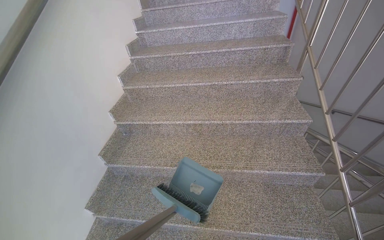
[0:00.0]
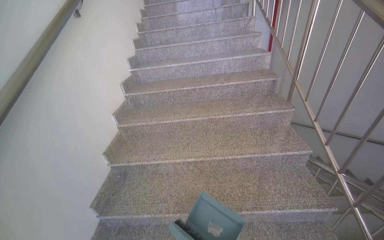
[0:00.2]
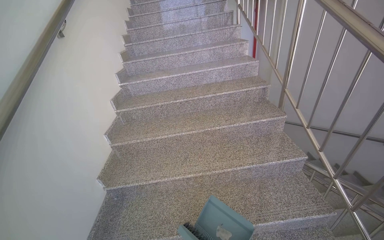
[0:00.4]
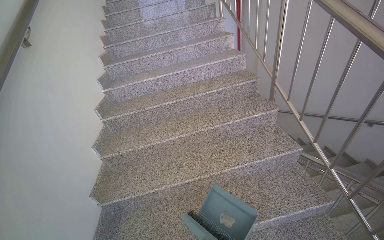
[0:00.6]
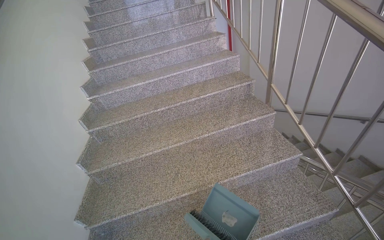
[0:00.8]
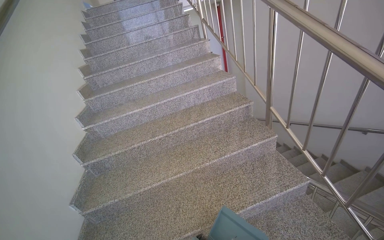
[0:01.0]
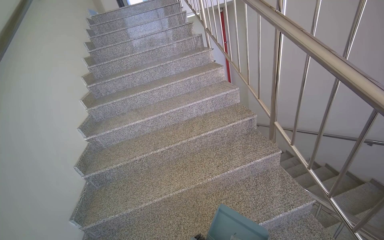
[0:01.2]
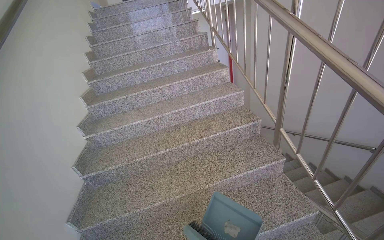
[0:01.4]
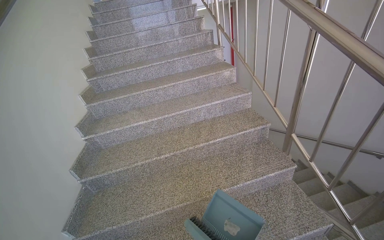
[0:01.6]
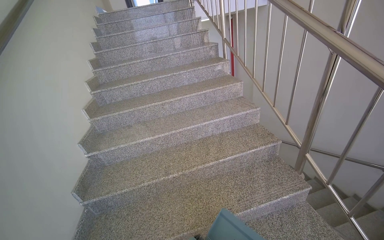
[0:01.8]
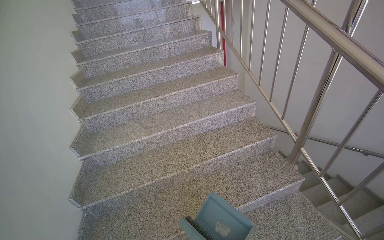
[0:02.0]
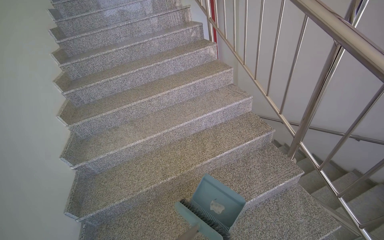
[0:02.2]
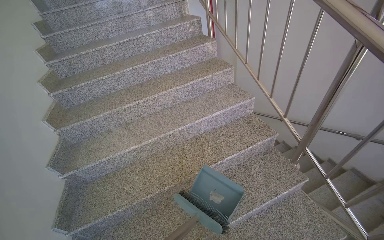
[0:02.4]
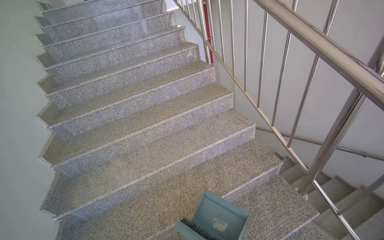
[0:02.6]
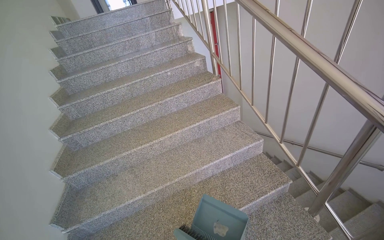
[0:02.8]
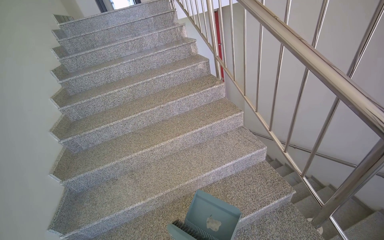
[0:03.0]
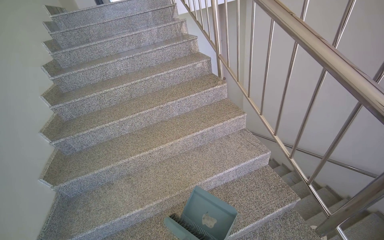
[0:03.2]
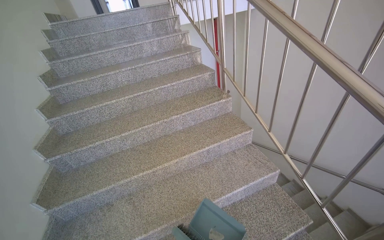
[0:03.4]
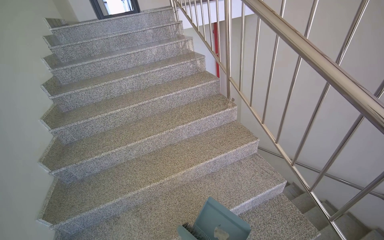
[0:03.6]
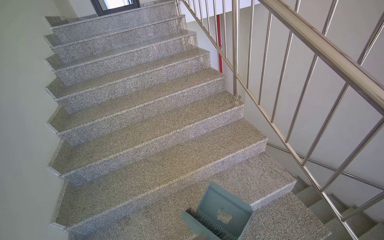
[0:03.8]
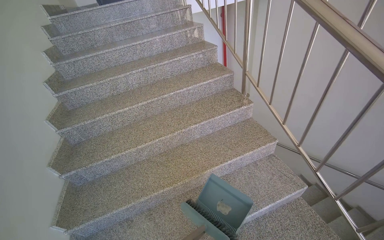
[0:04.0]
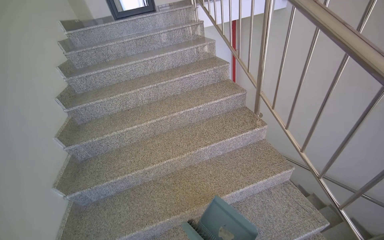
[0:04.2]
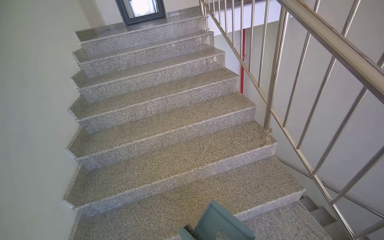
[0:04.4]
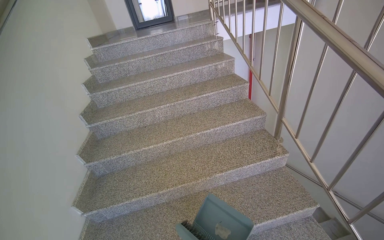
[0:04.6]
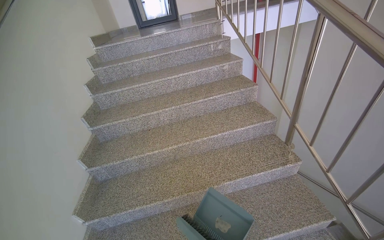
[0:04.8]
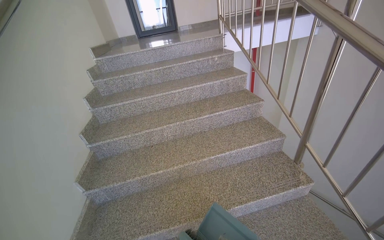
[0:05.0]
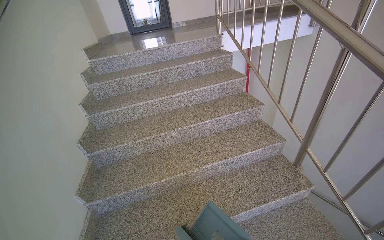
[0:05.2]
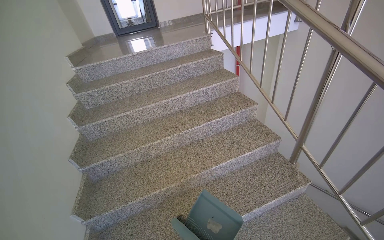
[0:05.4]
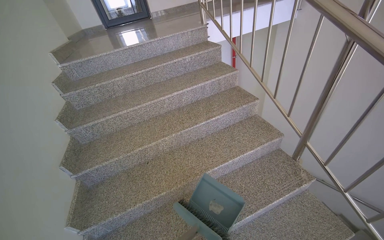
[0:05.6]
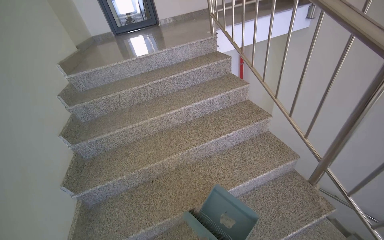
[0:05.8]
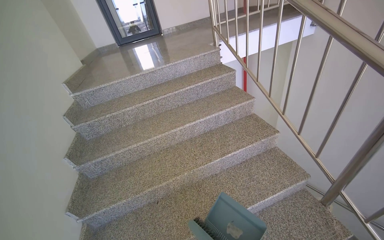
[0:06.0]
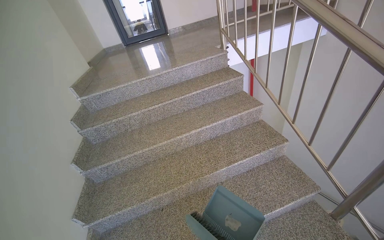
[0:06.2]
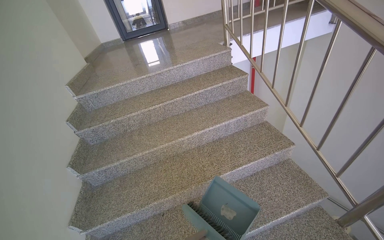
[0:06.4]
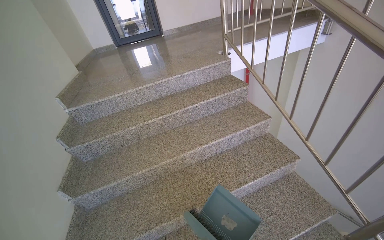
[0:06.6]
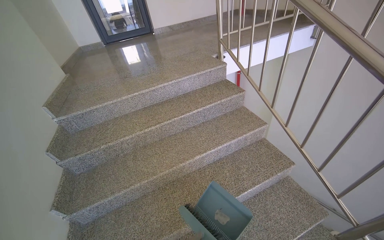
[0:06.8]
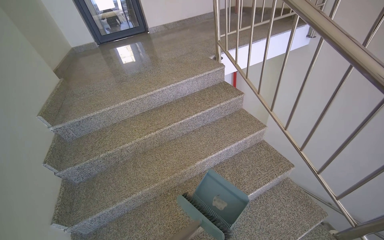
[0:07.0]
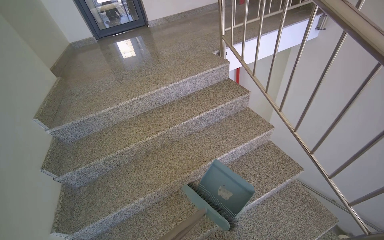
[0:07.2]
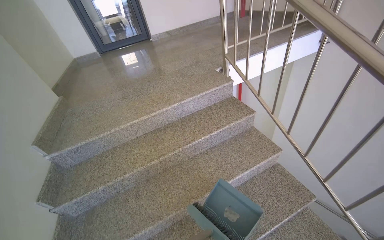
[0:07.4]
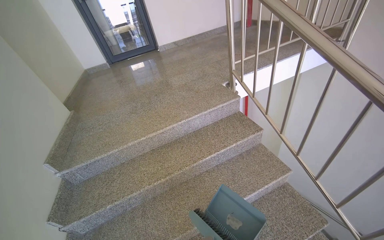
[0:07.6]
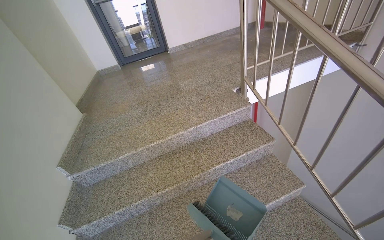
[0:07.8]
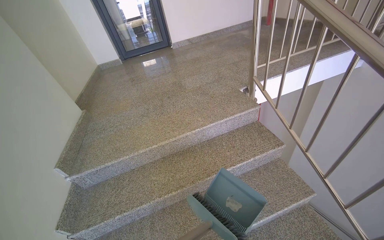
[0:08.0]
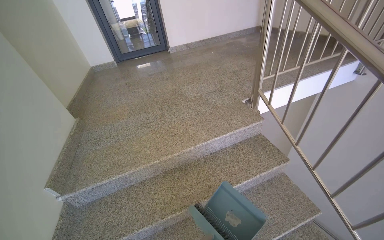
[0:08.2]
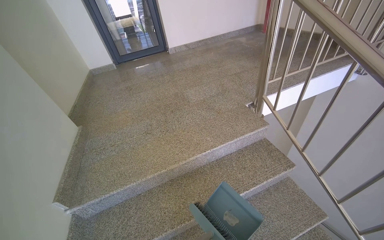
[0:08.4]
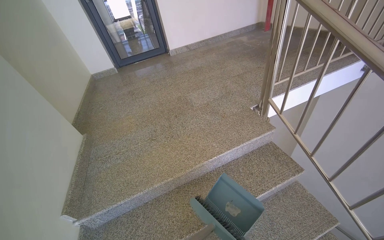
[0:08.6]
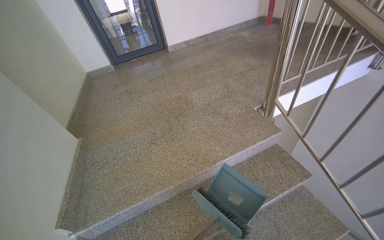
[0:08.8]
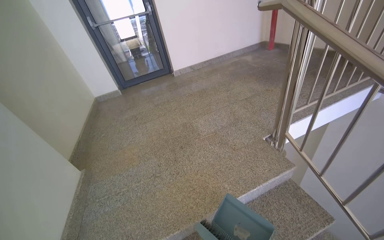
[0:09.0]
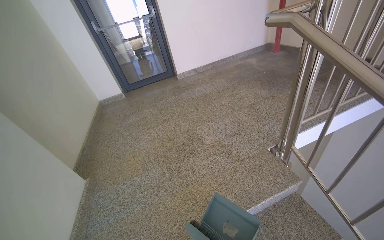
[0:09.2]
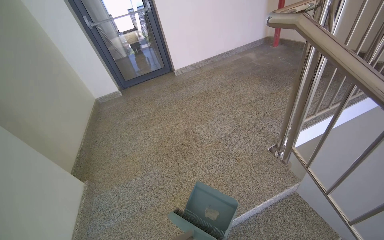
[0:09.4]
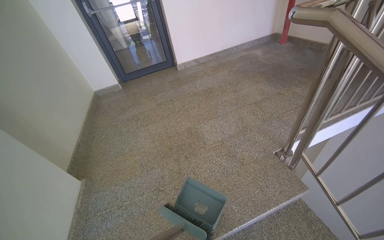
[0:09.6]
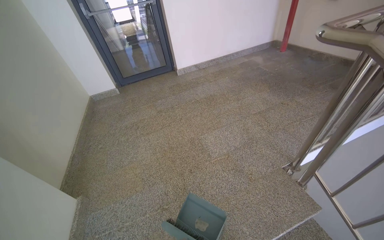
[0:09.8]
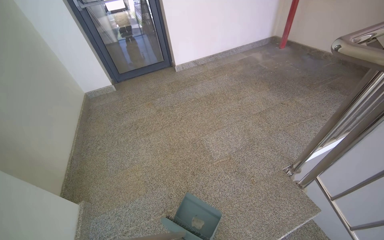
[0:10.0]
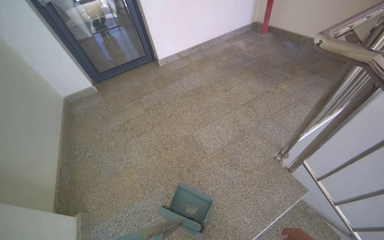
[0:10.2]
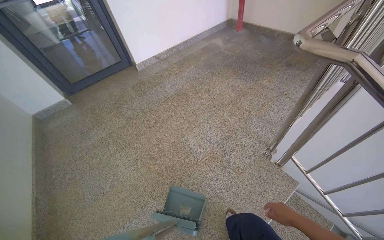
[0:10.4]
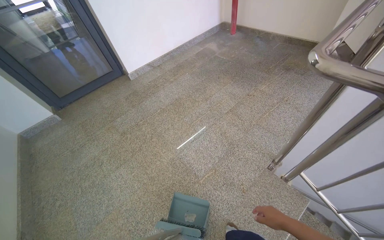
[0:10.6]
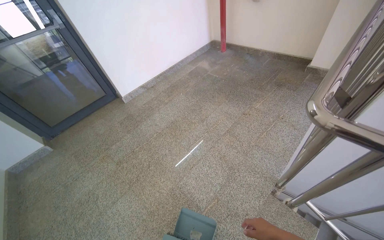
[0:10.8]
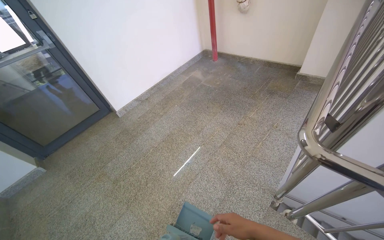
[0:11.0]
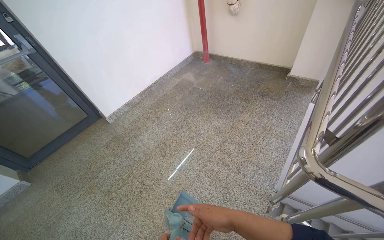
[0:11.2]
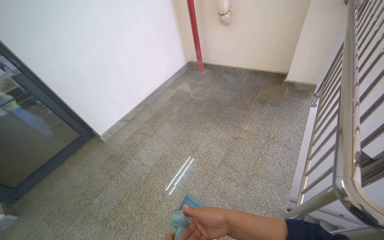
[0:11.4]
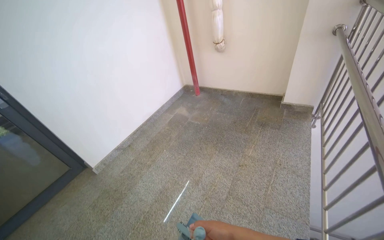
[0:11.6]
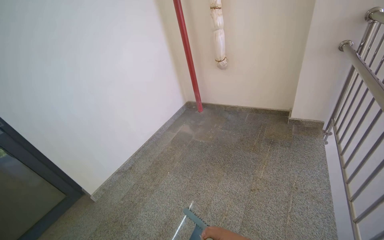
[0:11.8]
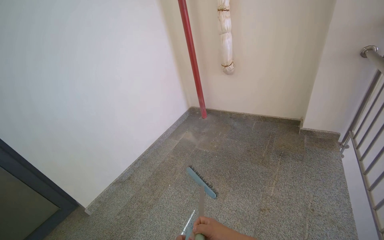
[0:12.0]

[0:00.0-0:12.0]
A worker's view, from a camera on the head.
Job: sweeping floor.
The whole recording: Sweeping stairwell floor. The worker sweeps the floor at the bottom of the stairwell with a broom and dustpan.
0:00.0 to 0:01.6: The camera is carried roughly 70 cm. The head rotates about 20 degrees to the right.
0:01.6 to 0:03.0: The camera is carried roughly 60 cm.
0:03.0 to 0:04.4: The head travels roughly 60 cm.
0:04.4 to 0:06.0: The head travels approximately 70 cm.
0:06.0 to 0:07.6: The head travels some 70 cm.
0:07.6 to 0:09.0: The camera travels roughly 60 cm.
0:09.0 to 0:10.4: The head travels some 60 cm. The head turns to the right by some 15 degrees. The view tilts roughly 10 degrees downward.
0:10.4 to 0:12.0: The head travels some 90 cm. The wearer looks approximately 20 degrees further upward.

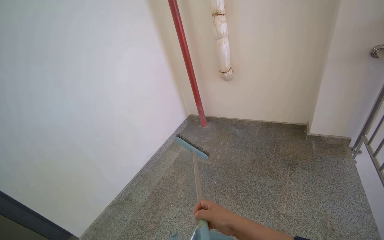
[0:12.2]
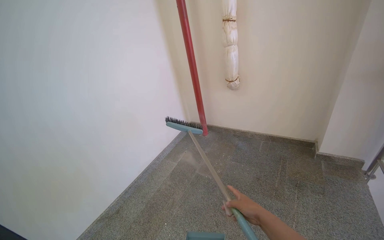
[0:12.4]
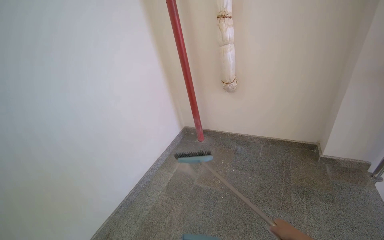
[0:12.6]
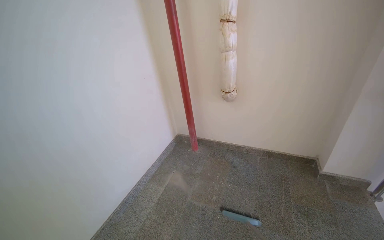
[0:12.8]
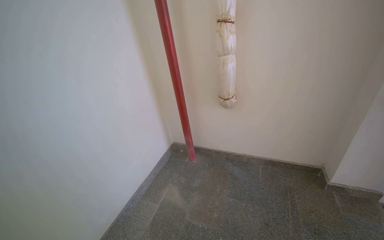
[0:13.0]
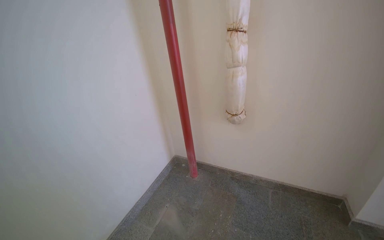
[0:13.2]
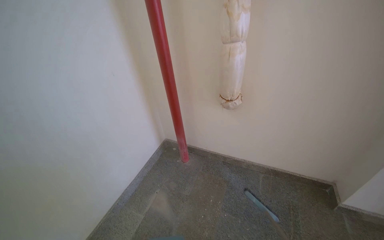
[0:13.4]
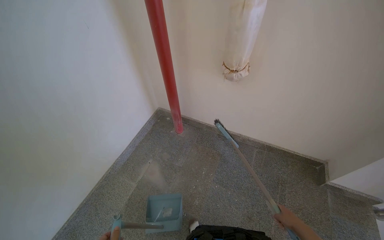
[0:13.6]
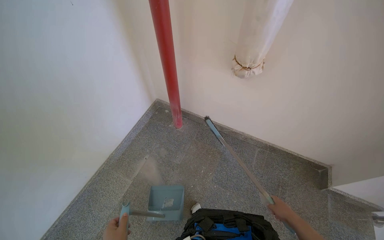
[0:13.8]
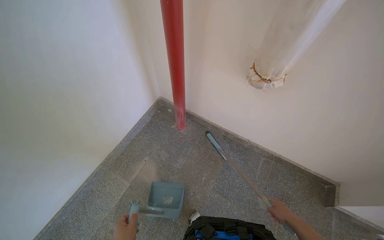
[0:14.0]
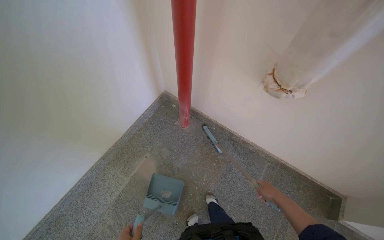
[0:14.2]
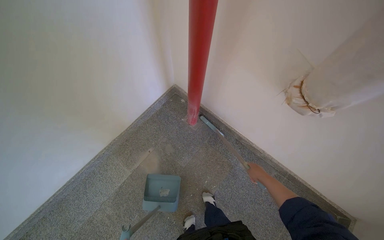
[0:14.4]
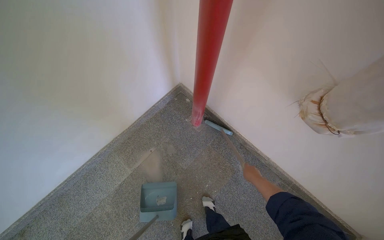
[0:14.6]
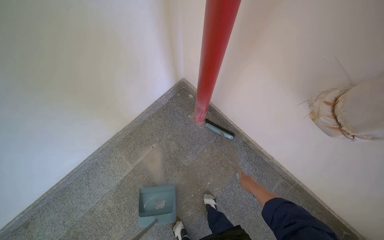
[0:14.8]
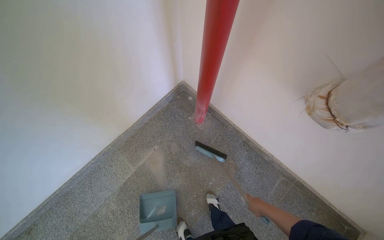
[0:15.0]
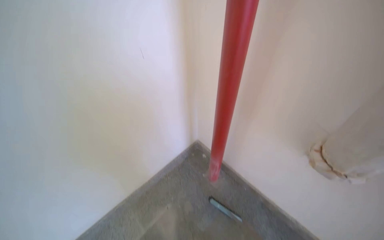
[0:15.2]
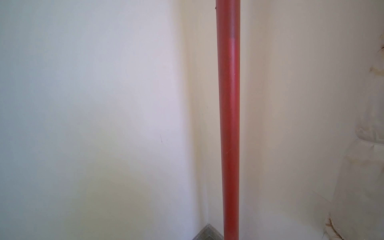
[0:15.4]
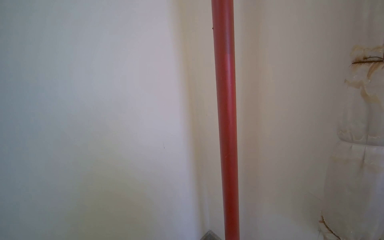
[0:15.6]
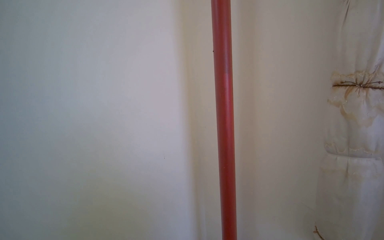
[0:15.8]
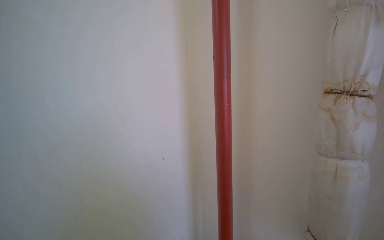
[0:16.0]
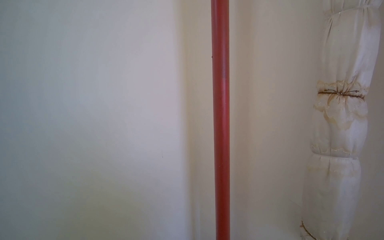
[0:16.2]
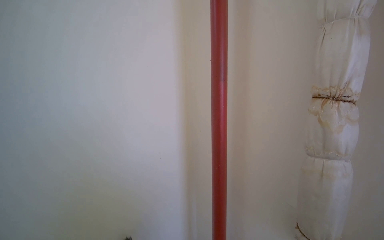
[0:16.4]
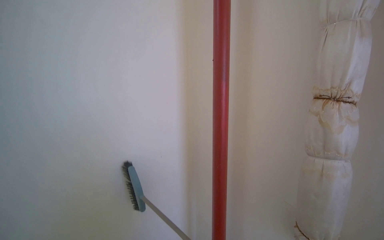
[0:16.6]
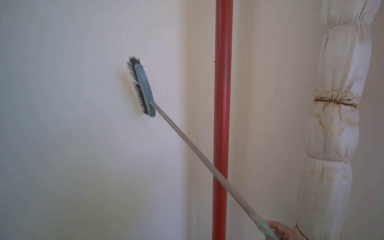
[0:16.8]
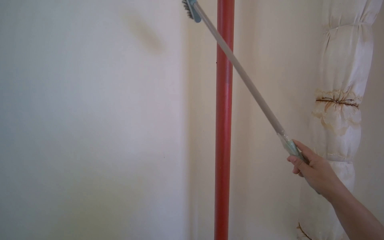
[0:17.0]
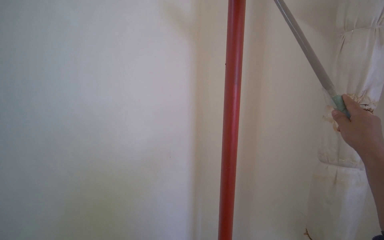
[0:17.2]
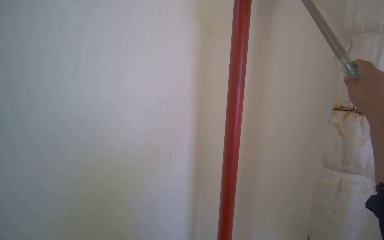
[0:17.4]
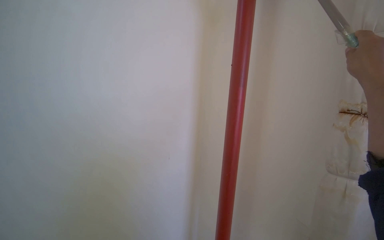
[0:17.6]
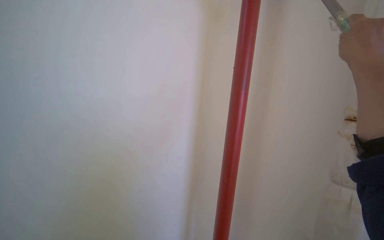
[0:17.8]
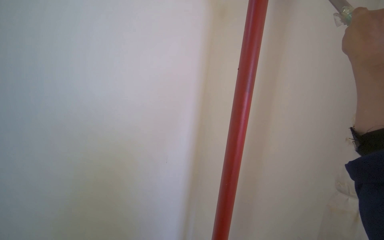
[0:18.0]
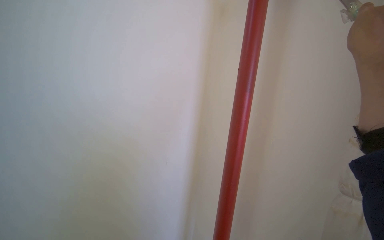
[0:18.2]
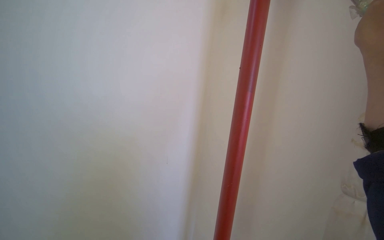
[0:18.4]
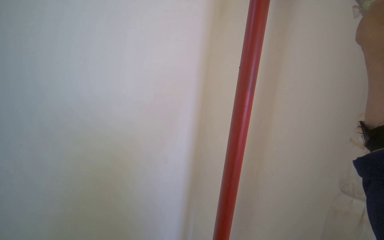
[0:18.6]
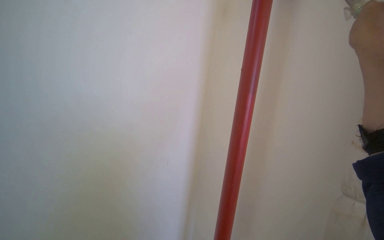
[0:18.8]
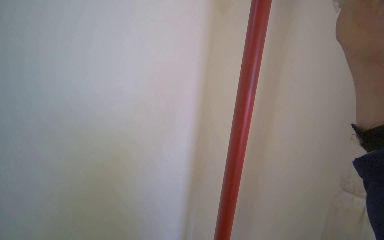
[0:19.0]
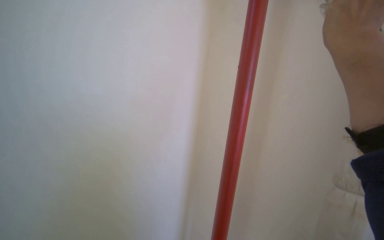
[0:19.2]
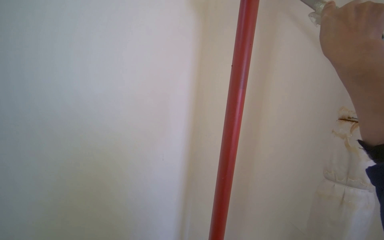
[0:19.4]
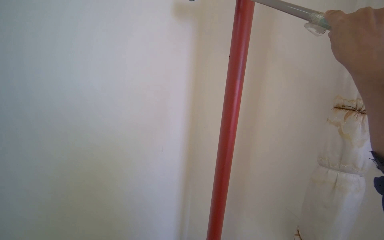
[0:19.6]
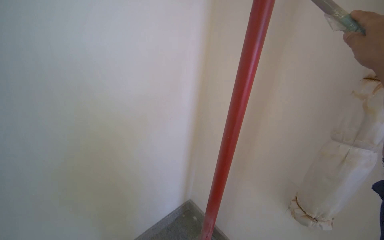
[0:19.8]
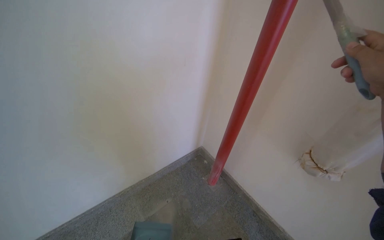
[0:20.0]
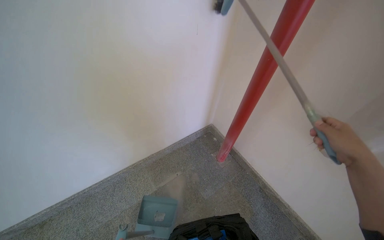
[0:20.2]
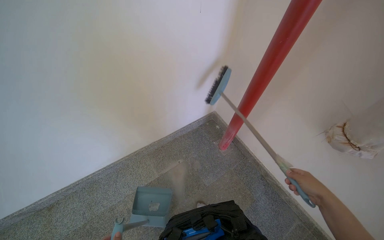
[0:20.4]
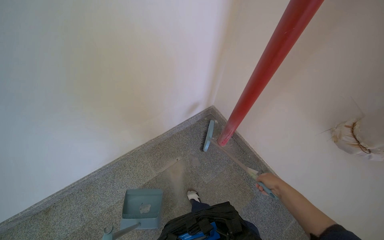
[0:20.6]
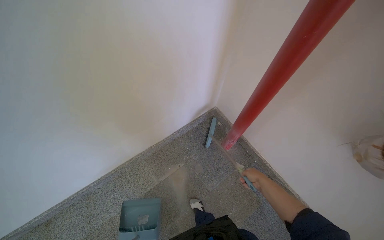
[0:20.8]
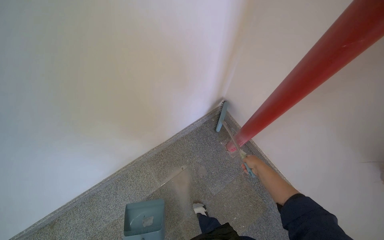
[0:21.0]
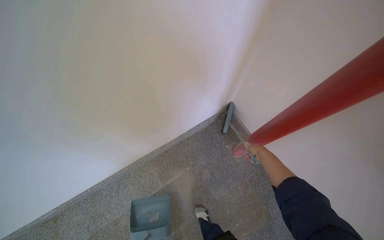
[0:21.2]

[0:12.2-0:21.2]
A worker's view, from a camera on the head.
Job: sweeping floor.
The whole recording: Sweeping stairwell floor. The worker sweeps the floor at the bottom of the stairwell with a broom and dustpan.
0:12.2 to 0:13.8: The camera is carried about 1 m. The view tips downward by approximately 20 degrees.
0:13.8 to 0:15.2: The head turns to the left by roughly 20 degrees.
0:15.2 to 0:16.6: The view tips upward by roughly 30 degrees.
0:19.8 to 0:21.2: The camera travels approximately 50 cm. The view pans to the left by approximately 15 degrees. The view tilts roughly 45 degrees downward.
